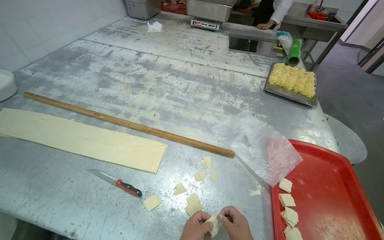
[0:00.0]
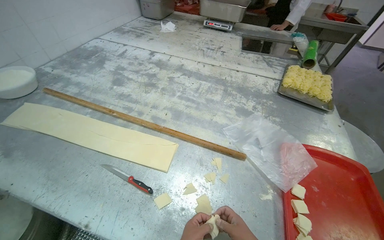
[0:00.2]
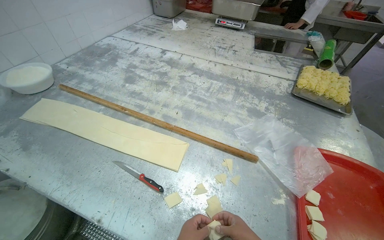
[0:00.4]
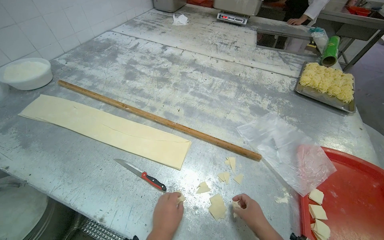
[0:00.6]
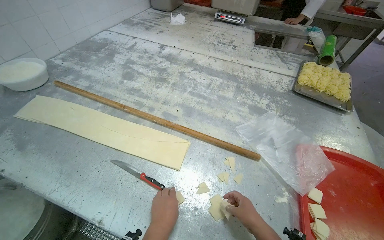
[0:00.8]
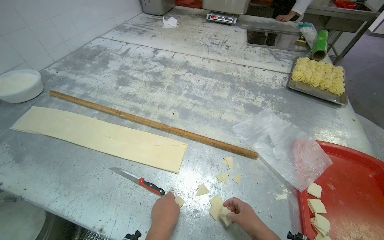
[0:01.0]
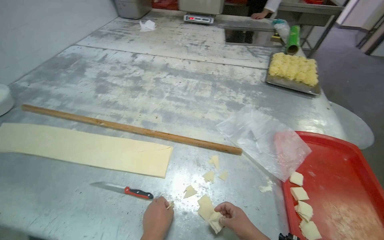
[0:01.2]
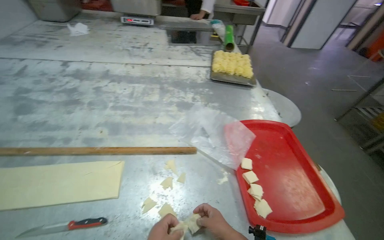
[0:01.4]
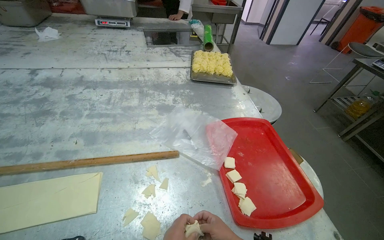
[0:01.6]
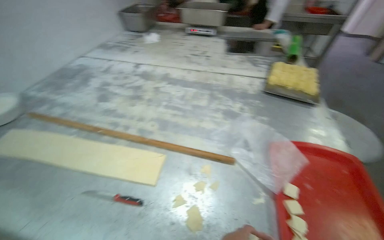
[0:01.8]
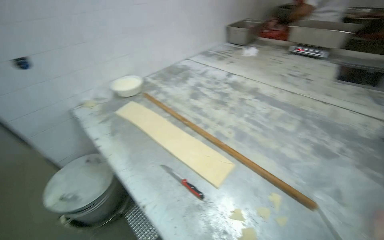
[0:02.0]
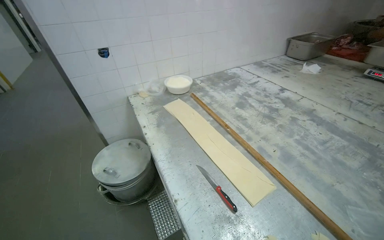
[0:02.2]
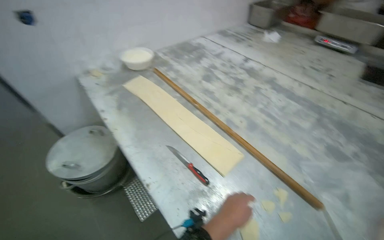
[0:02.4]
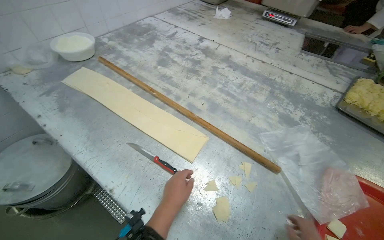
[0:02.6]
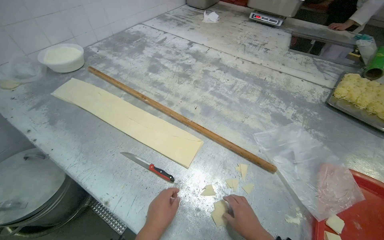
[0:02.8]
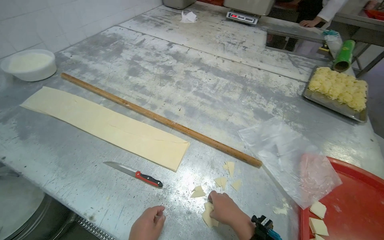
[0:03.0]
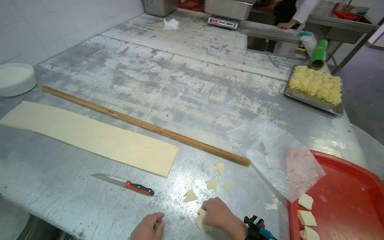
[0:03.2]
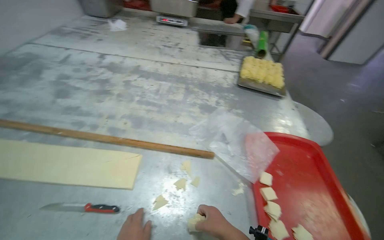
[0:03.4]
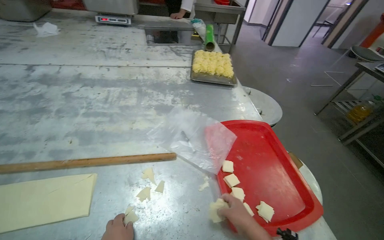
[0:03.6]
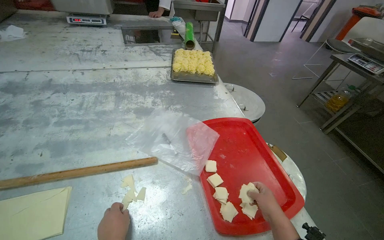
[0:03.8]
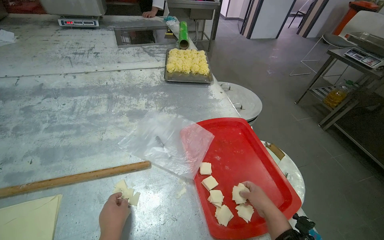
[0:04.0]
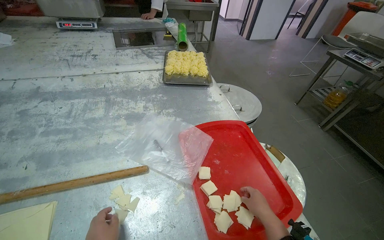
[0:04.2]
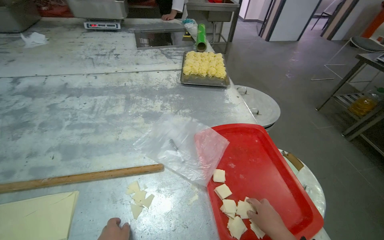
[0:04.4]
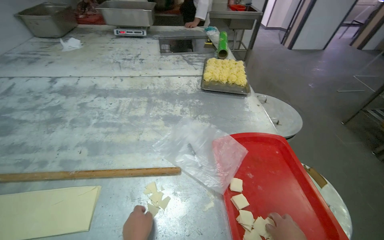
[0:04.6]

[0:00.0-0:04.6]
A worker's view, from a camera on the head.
Job: preparing food.
The whole recording: Placing Dough Pieces on a Tray. The worker places the cut pieces of dough onto a red tray.
0:00.0 to 0:01.6: The head rotates approximately 25 degrees to the right.
0:01.6 to 0:03.0: The head turns to the left by about 35 degrees.
0:03.0 to 0:04.6: The wearer's head swings some 30 degrees to the right.

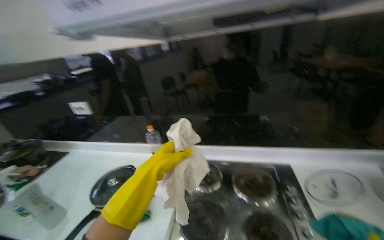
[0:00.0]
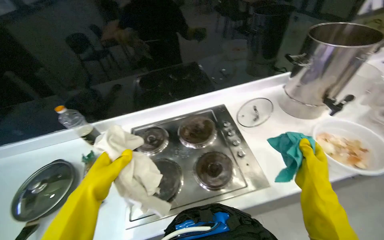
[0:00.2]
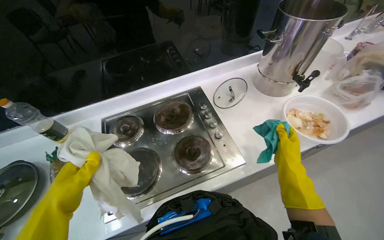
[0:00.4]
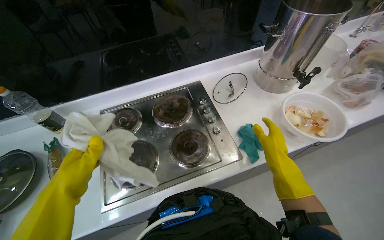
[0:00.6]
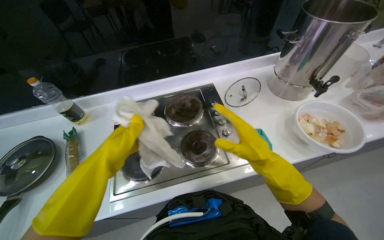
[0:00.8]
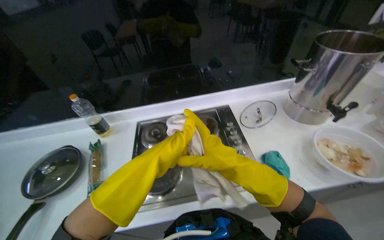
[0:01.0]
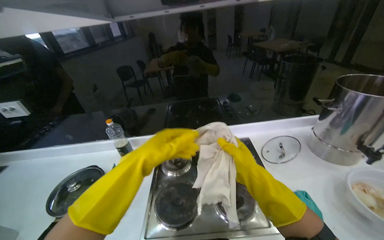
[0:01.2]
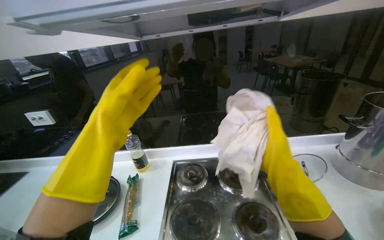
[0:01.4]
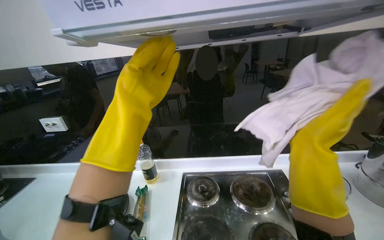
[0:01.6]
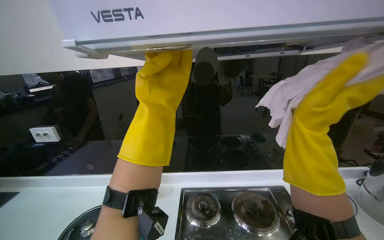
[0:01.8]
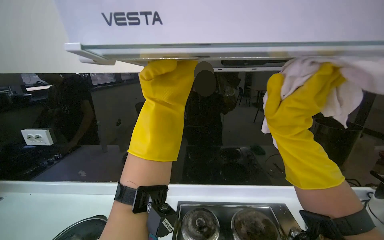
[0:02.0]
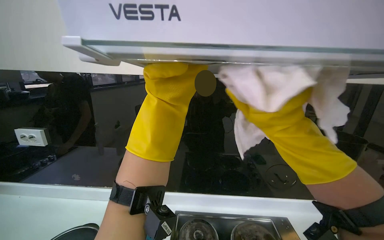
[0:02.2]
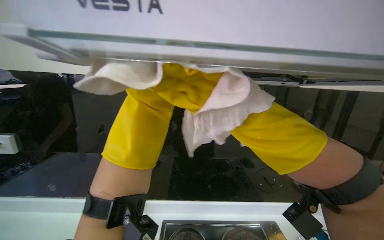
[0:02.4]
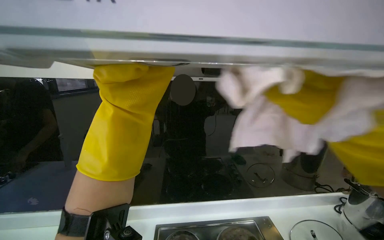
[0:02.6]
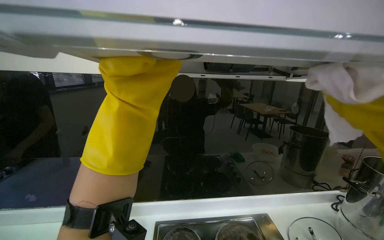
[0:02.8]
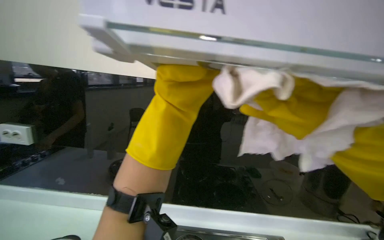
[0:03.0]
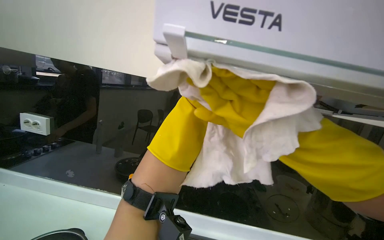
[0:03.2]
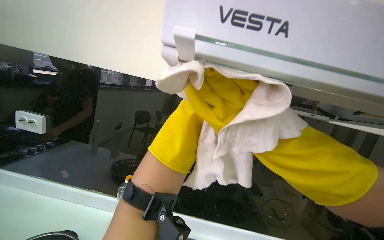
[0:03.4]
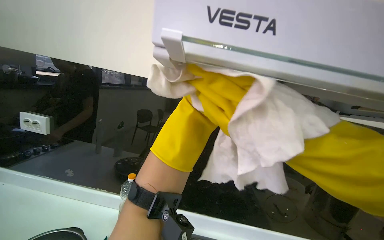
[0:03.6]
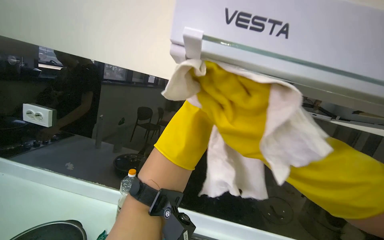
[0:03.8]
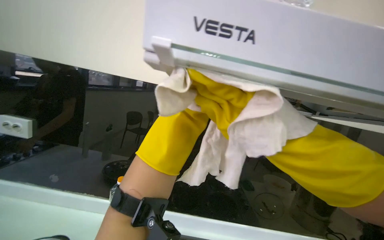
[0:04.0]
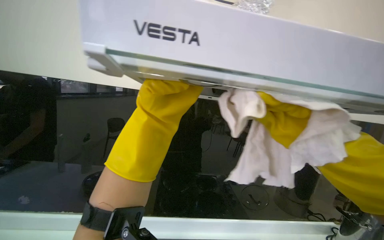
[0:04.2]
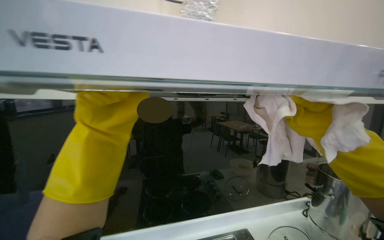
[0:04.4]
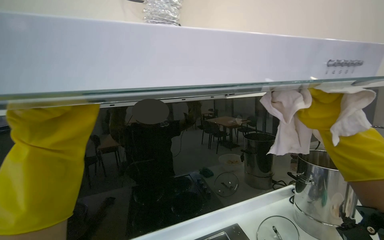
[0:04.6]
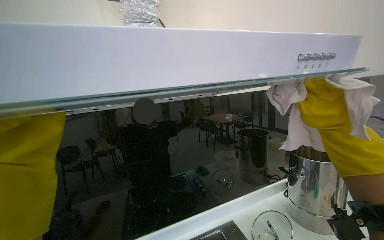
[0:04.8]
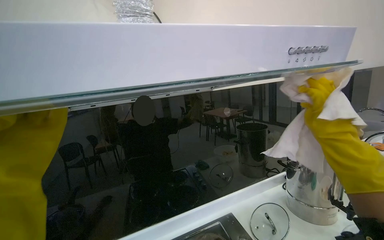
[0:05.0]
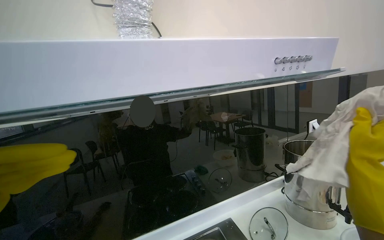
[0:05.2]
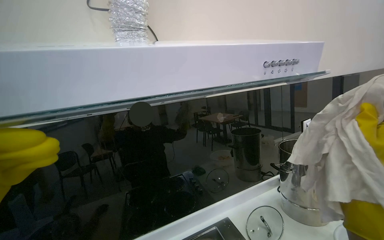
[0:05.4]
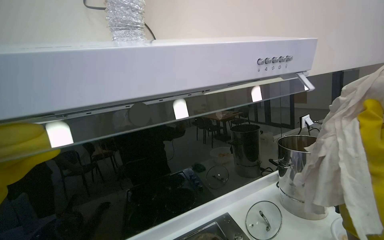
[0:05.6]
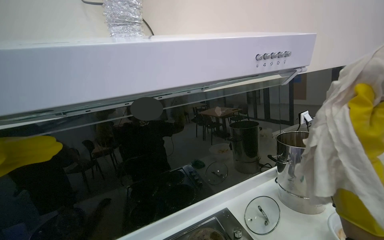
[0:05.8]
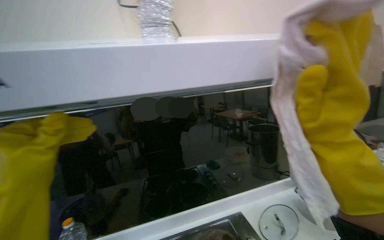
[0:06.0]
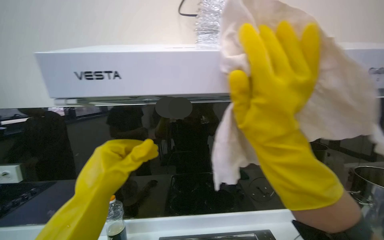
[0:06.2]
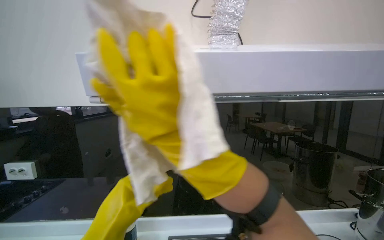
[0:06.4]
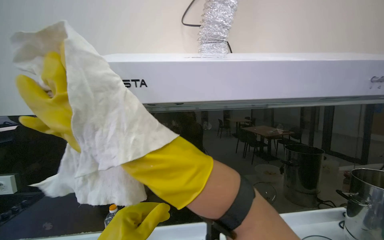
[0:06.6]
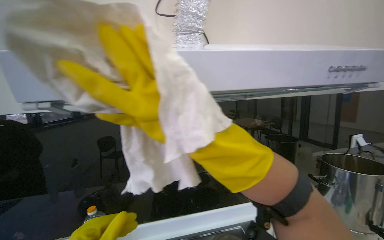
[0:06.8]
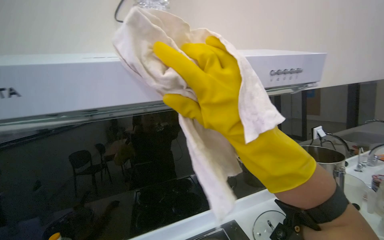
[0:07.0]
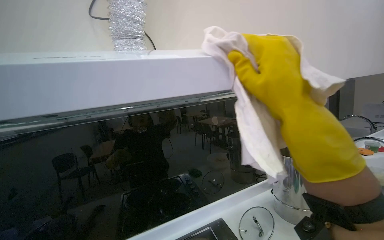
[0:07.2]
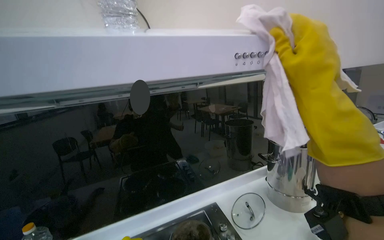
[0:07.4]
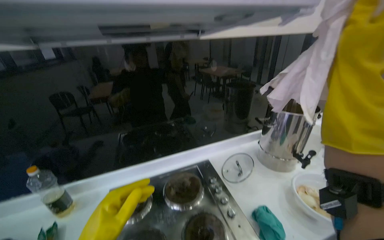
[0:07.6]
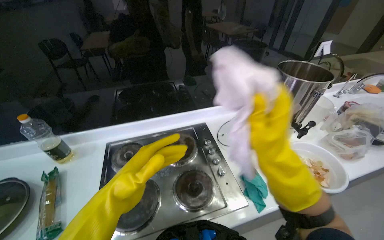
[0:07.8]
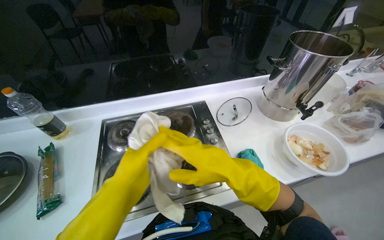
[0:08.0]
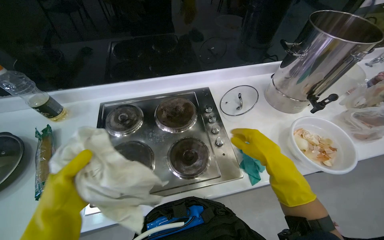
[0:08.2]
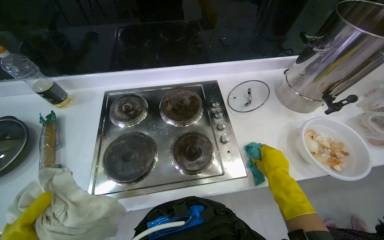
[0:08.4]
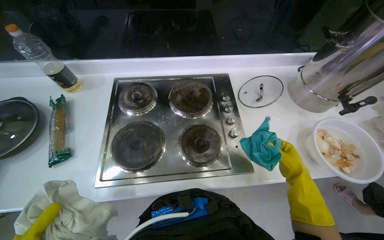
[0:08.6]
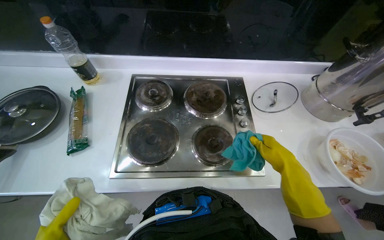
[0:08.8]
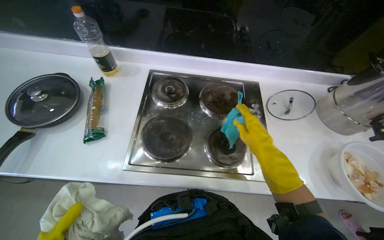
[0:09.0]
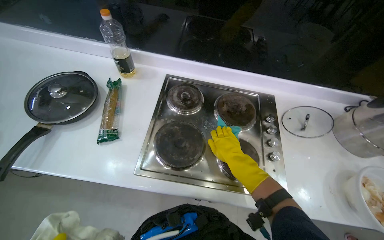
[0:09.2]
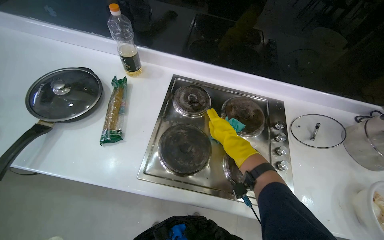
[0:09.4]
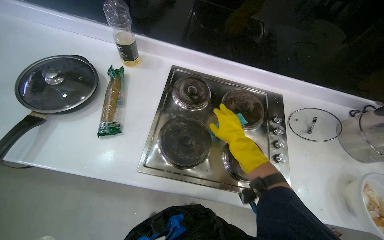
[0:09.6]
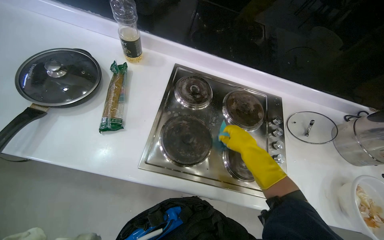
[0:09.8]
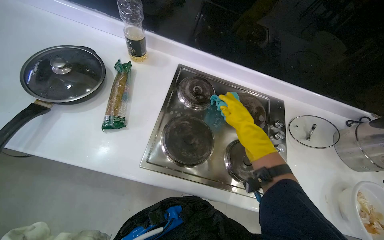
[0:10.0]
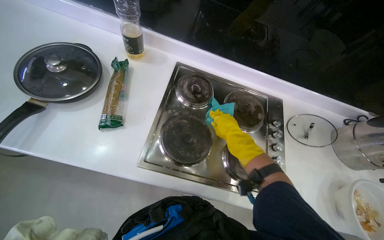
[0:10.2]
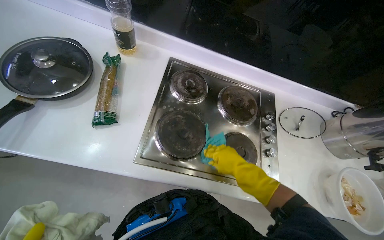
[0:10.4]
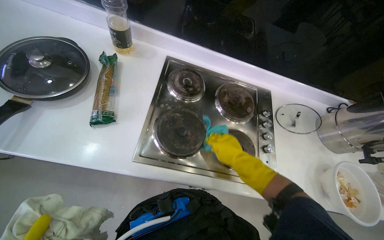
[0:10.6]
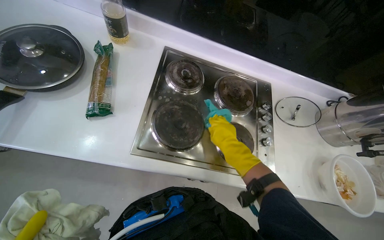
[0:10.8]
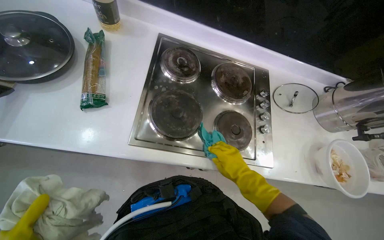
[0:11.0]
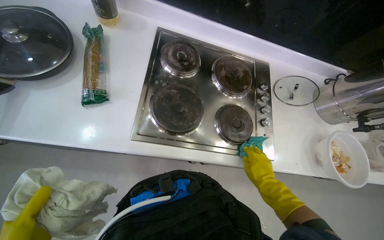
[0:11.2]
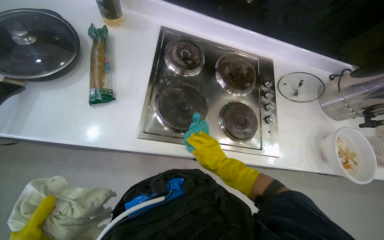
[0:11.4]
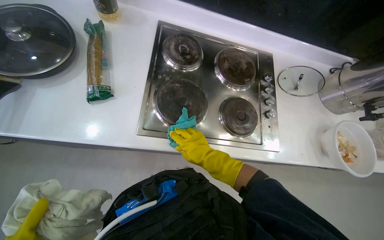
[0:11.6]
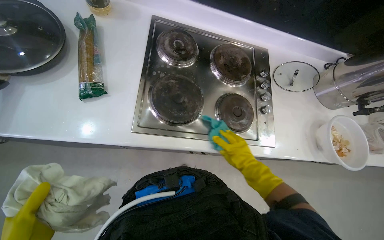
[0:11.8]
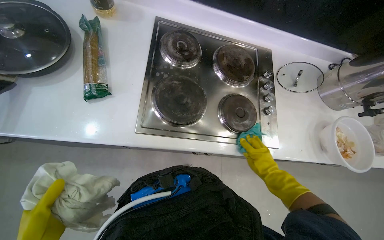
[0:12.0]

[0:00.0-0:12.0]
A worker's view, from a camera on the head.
Job: cleaning kitchen.
The whole recording: Wiping kitchen stovetop. The worker wipes the kitchen stovetop with a cloth.
0:01.6 to 0:03.0: The camera pitches upward, by some 10 degrees. The right hand goes to the left and returns, about 30 cm each way.
0:03.0 to 0:04.4: The right hand travels to the right by some 25 cm.
0:06.0 to 0:07.6: The wearer looks some 15 degrees further downward.
0:07.6 to 0:09.0: The view tips downward by roughly 35 degrees.
0:09.0 to 0:10.4: The right hand moves to the left, roughly 15 cm.
0:10.4 to 0:12.0: The right hand moves left and right over about 25 cm, changing direction 2 times.

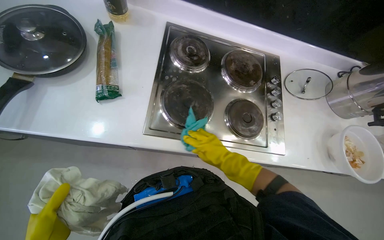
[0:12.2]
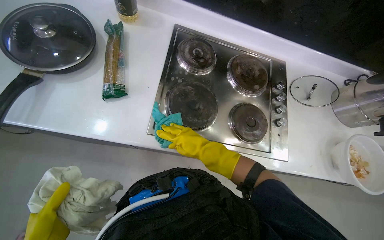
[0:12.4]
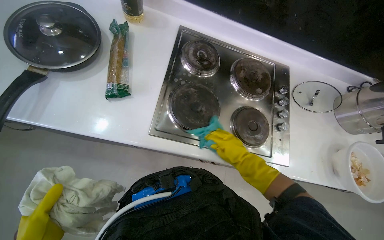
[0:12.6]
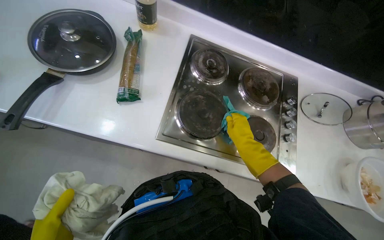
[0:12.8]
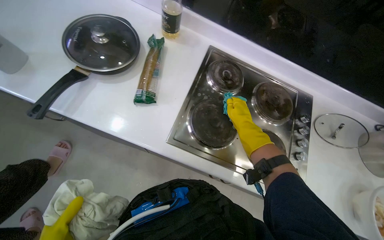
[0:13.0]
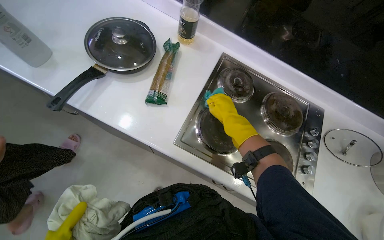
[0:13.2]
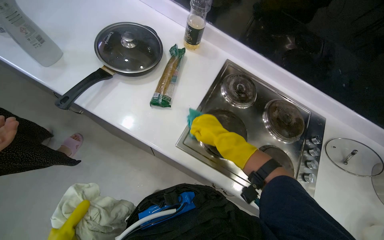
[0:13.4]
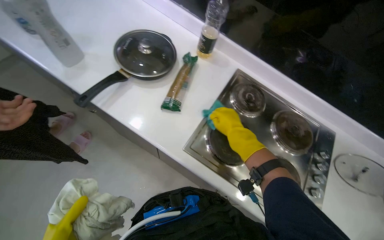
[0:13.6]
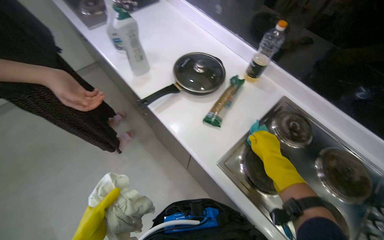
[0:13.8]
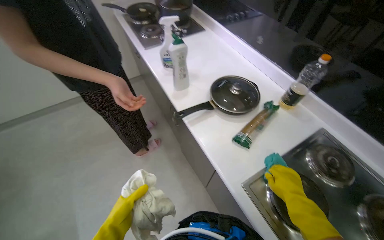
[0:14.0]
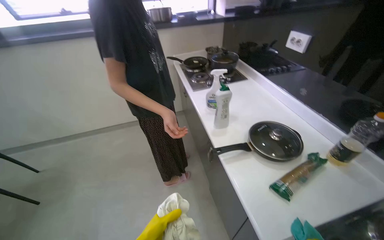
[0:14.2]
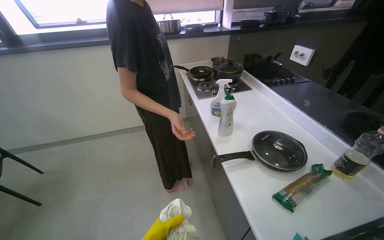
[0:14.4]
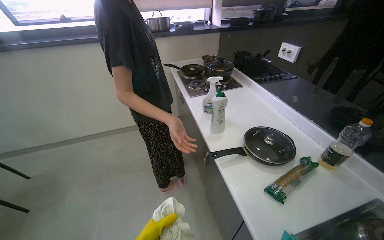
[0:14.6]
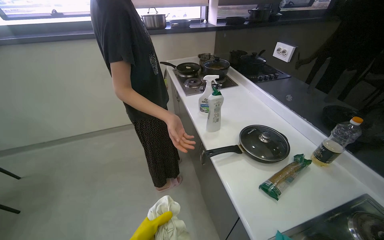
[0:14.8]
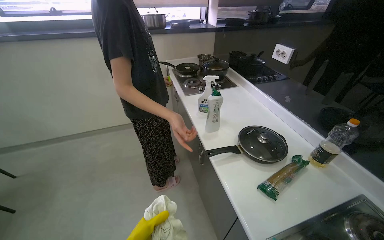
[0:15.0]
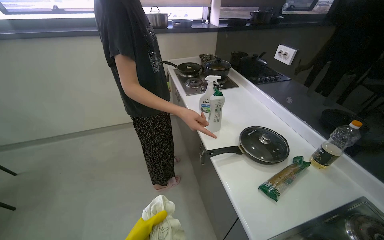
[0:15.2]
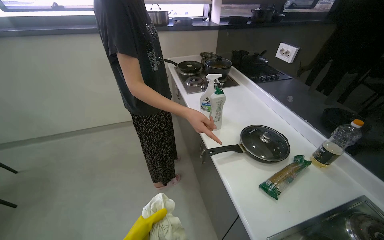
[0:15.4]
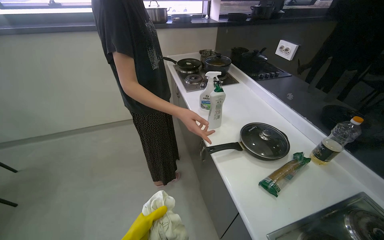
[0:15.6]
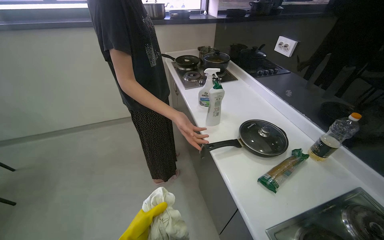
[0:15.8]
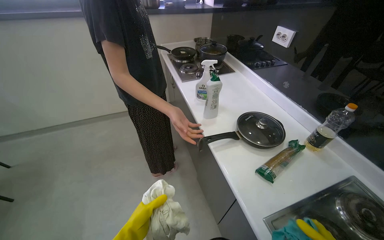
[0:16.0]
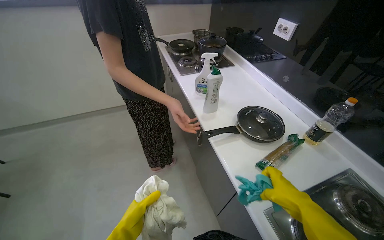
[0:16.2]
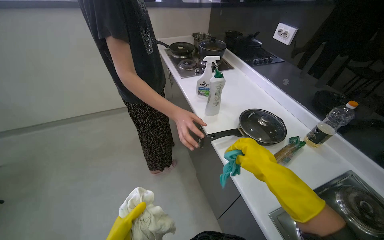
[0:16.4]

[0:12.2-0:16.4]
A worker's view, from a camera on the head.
Job: cleaning kitchen.
The whole recording: Wiping kitchen stovetop. The worker wipes the kitchen stovetop with a cloth.
0:12.2 to 0:13.6: The right hand moves left and right over approximately 15 cm, changing direction 2 times.
0:13.6 to 0:15.0: The head turns to the left by about 40 degrees. The camera pitches upward, by about 30 degrees.
